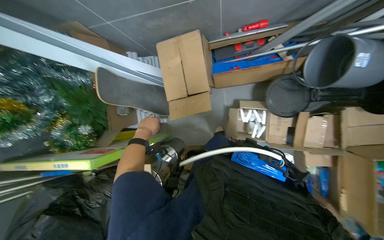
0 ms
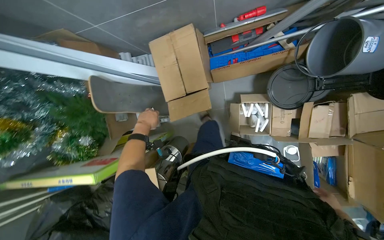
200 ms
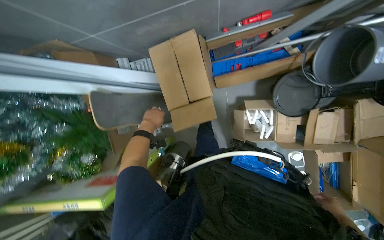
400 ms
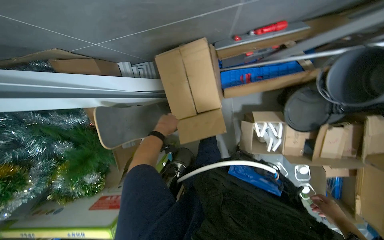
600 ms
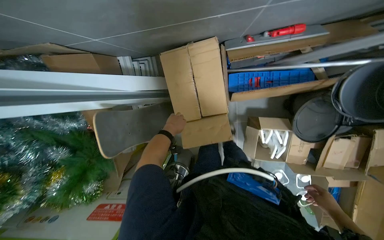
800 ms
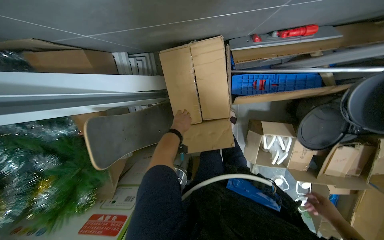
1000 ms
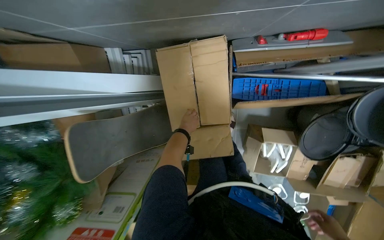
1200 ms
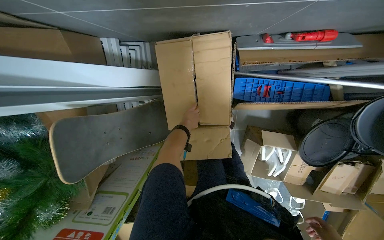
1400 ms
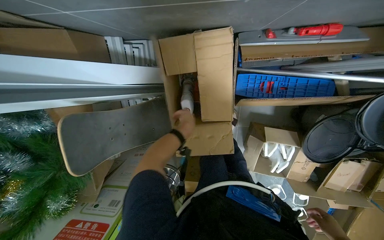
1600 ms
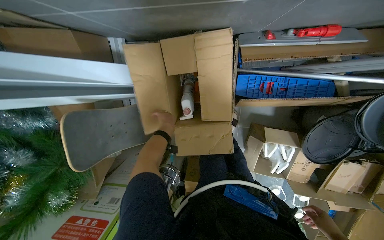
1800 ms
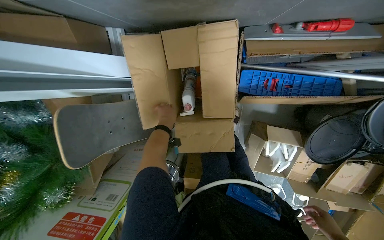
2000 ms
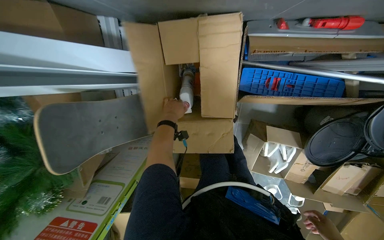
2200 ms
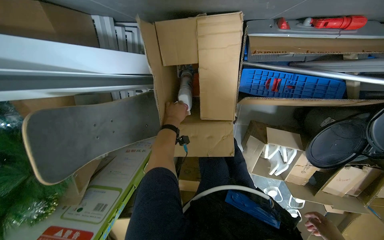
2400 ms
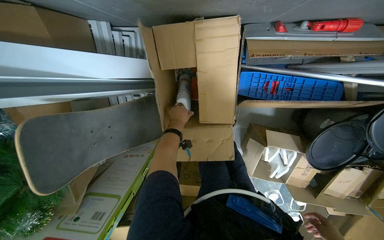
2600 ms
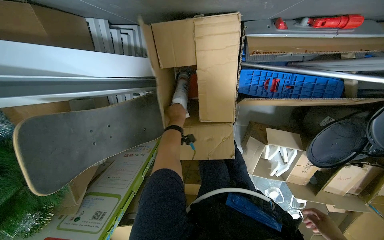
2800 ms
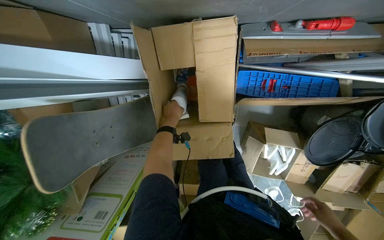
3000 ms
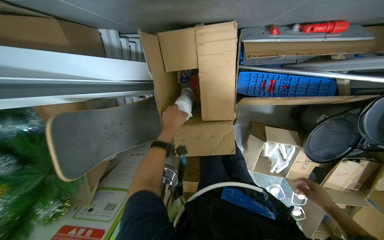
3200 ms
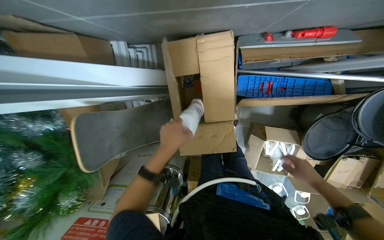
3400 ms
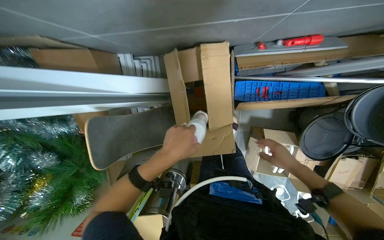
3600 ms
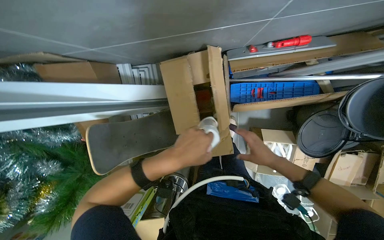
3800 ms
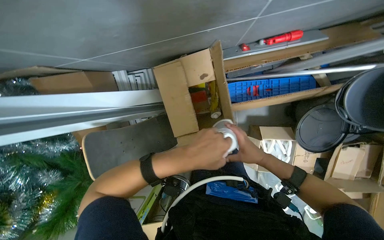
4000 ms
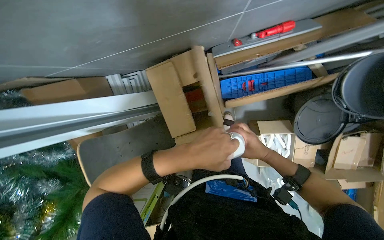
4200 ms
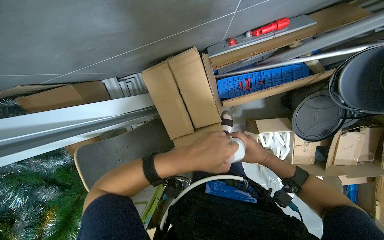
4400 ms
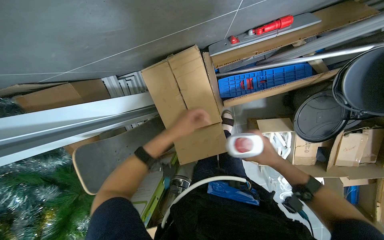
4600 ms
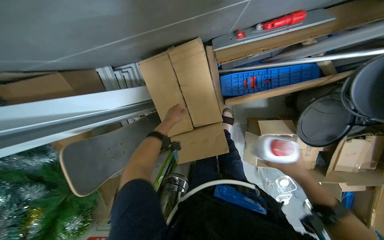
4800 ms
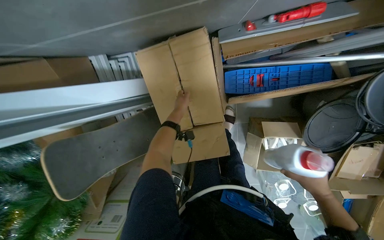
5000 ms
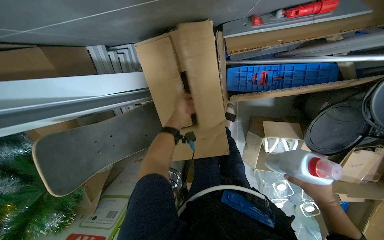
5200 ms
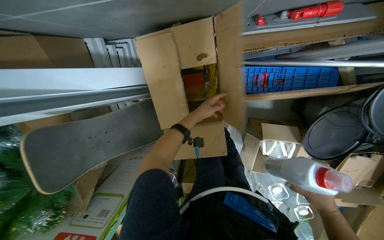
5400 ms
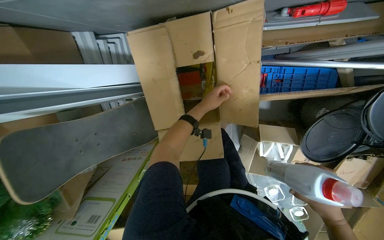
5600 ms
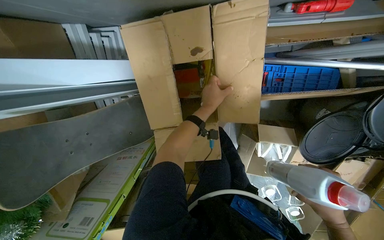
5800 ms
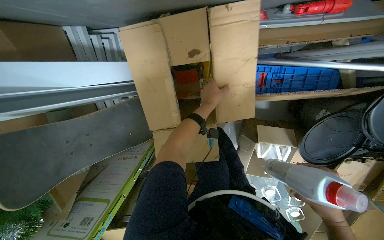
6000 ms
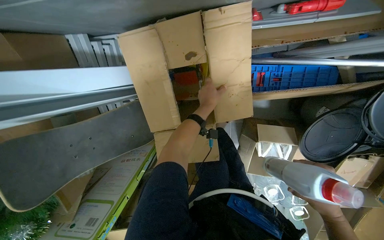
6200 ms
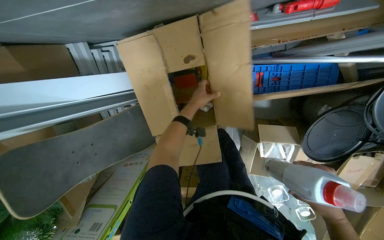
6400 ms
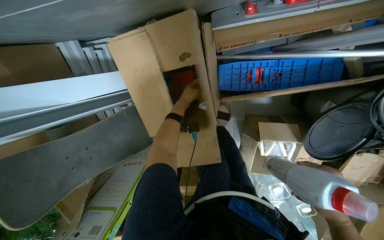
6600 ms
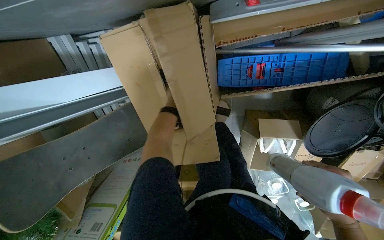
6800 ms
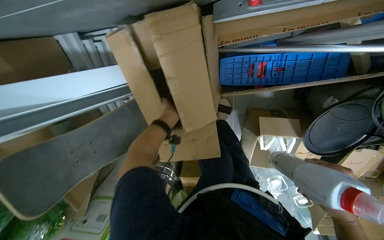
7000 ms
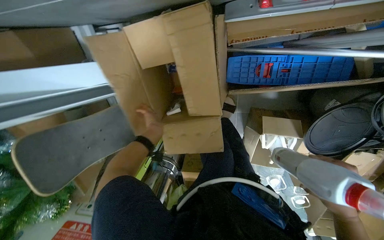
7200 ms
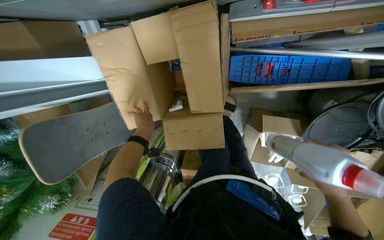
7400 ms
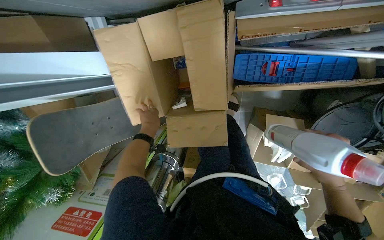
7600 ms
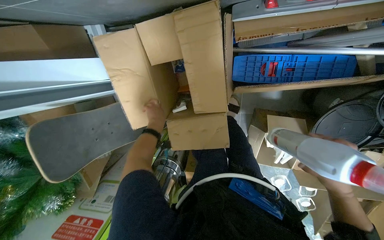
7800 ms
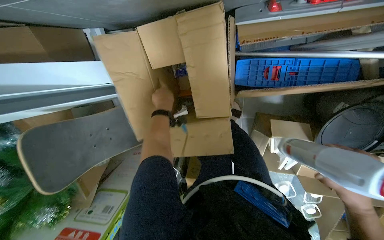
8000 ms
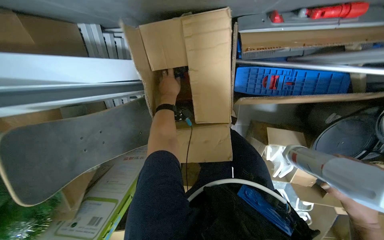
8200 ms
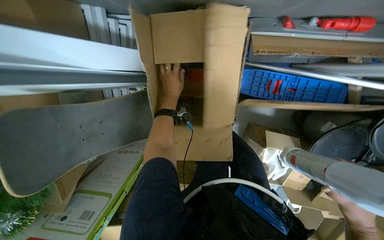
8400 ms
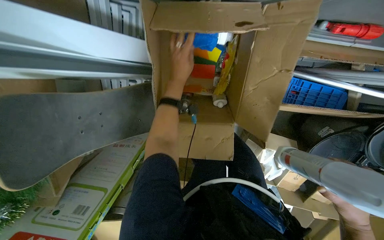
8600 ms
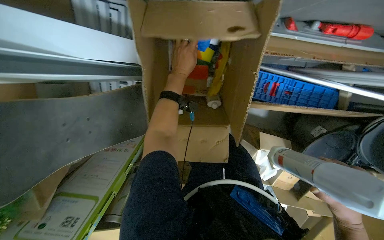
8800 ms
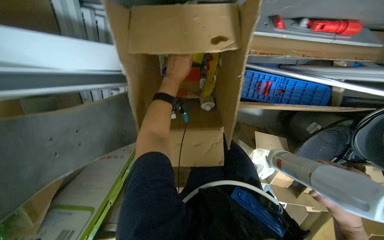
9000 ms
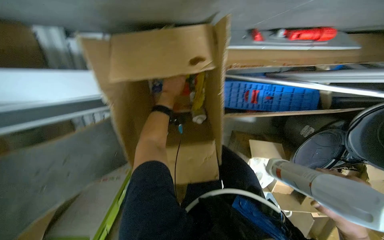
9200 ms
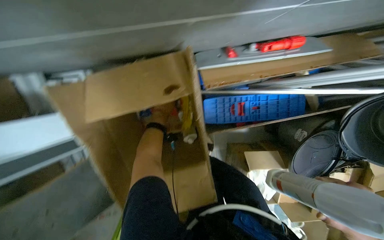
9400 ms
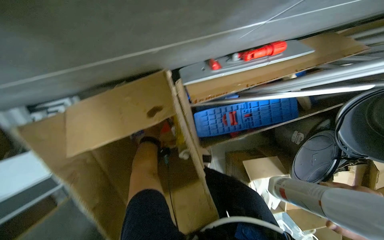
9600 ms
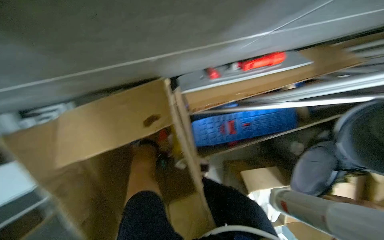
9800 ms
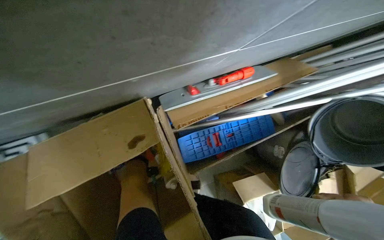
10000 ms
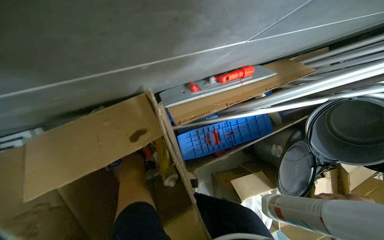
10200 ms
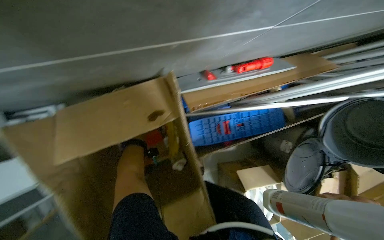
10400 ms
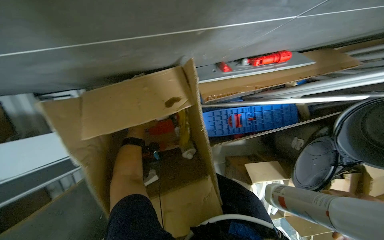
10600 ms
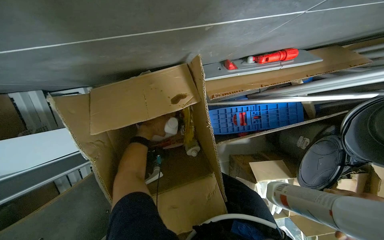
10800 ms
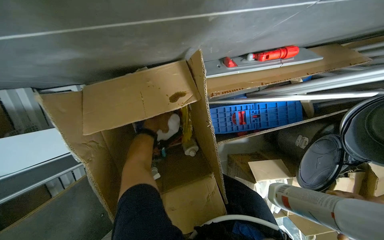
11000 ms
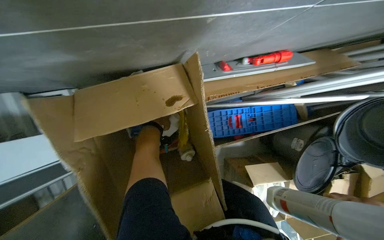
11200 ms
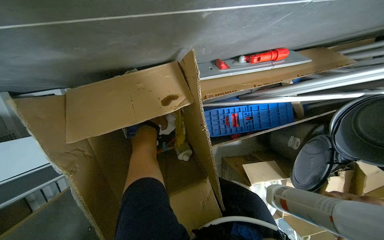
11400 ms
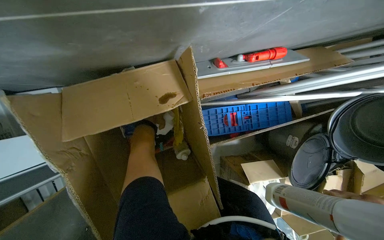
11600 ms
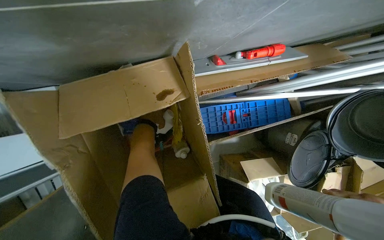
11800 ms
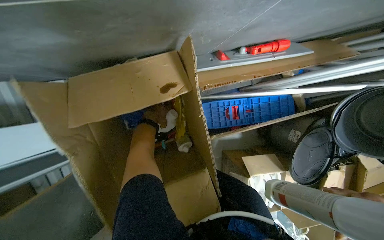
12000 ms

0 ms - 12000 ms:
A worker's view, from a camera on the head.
Job: preparing cleaning supplies.
The whole recording: Accessing and organizing cleaning supplies. The worker takes various cleaning bottles and tools from boxes and places them on the floor.
0 ms - 1600 ms: The camera is carried about 50 cm. The view tips downward by approximately 15 degrees.
3000 ms - 4400 ms: The right hand heads to the left and up the picture, covering roughly 25 cm. The left hand travels nearer to the camera by approximately 40 cm.
4400 ms - 6000 ms: The right hand heads to the right, covering some 15 cm. The left hand shifts approximately 40 cm farther from the camera and up the picture.
7600 ms - 9000 ms: The left hand moves up the picture and to the right, some 20 cm.
9000 ms - 10400 ms: The view tilts about 20 degrees upward.
10400 ms - 12000 ms: The left hand moves nearer and farther over about 15 cm, changing direction 2 times.

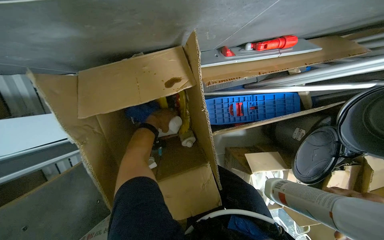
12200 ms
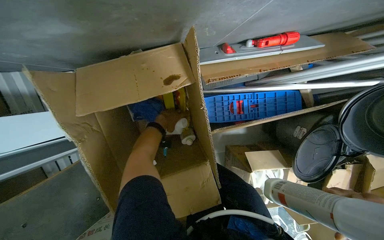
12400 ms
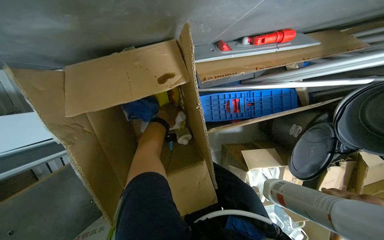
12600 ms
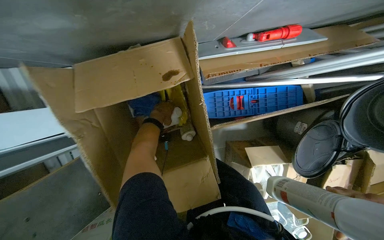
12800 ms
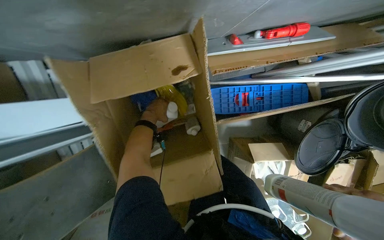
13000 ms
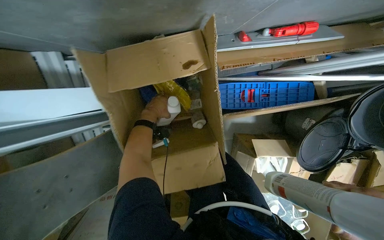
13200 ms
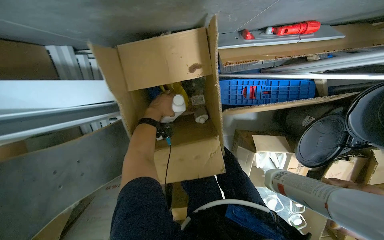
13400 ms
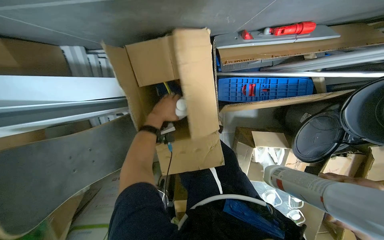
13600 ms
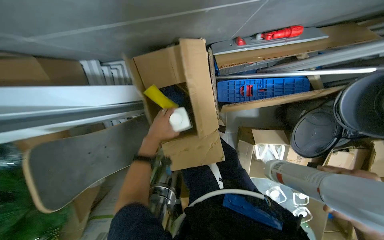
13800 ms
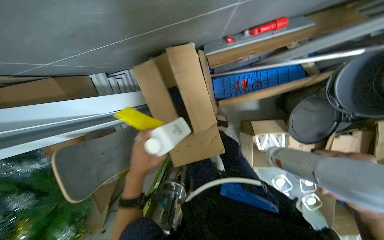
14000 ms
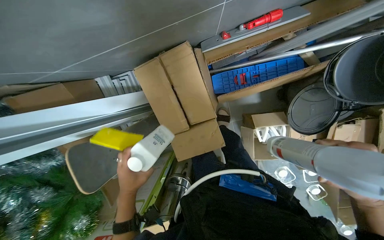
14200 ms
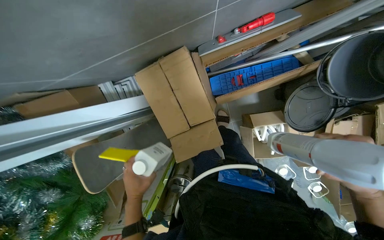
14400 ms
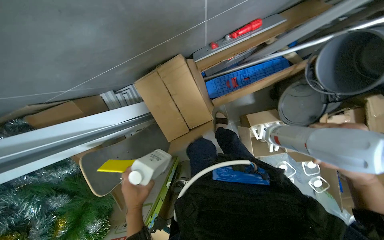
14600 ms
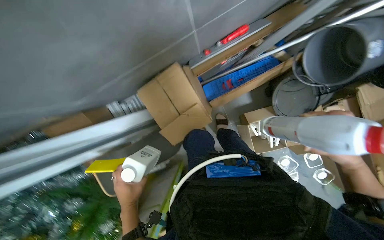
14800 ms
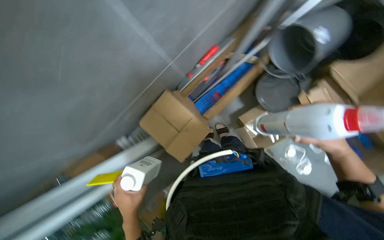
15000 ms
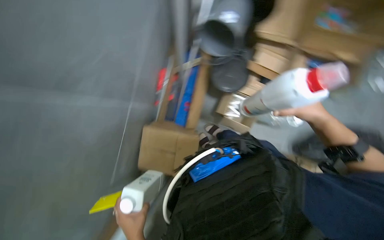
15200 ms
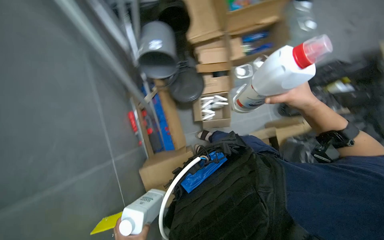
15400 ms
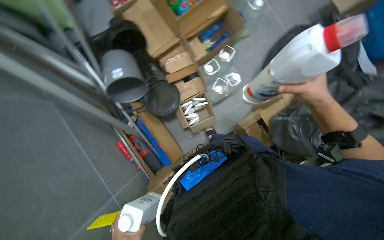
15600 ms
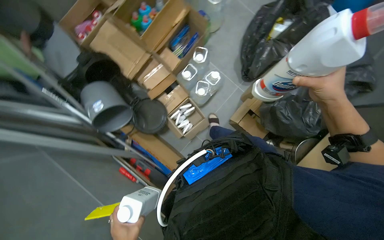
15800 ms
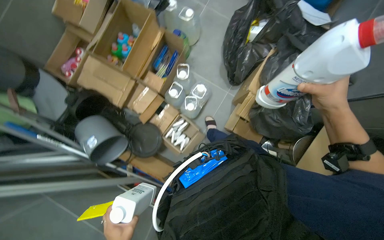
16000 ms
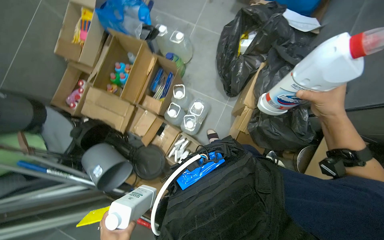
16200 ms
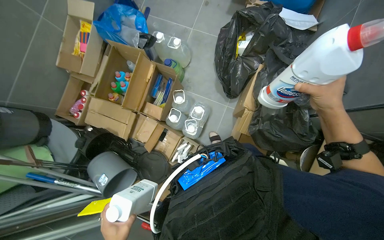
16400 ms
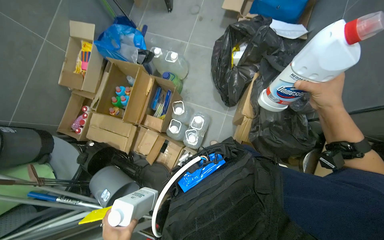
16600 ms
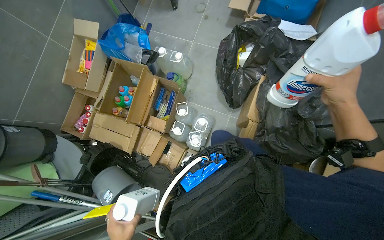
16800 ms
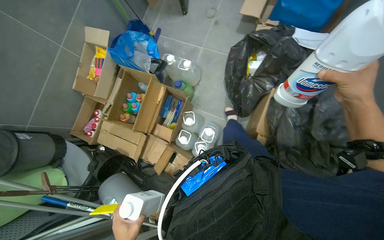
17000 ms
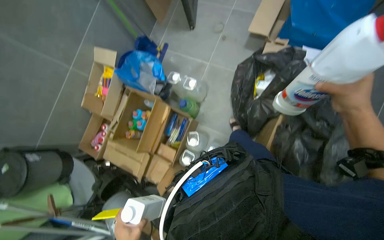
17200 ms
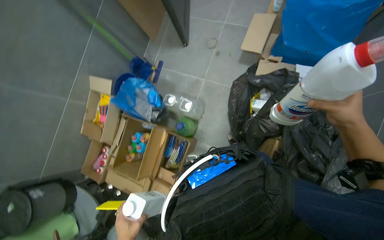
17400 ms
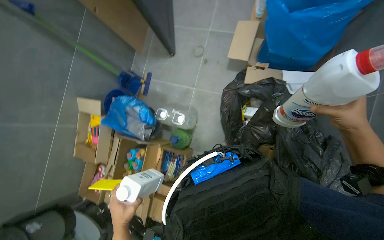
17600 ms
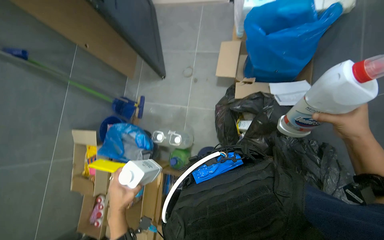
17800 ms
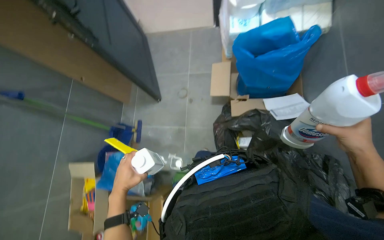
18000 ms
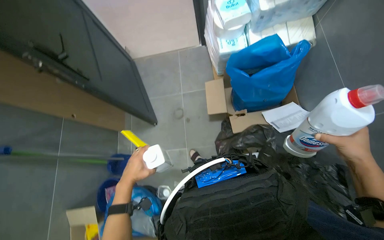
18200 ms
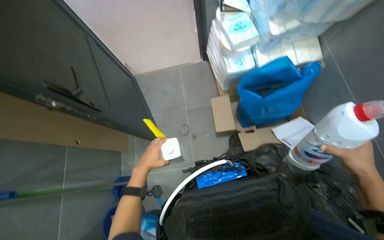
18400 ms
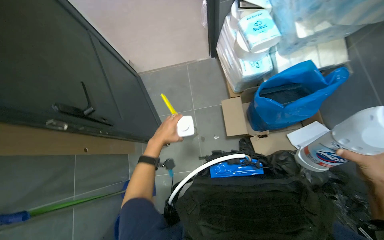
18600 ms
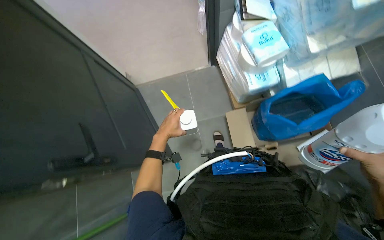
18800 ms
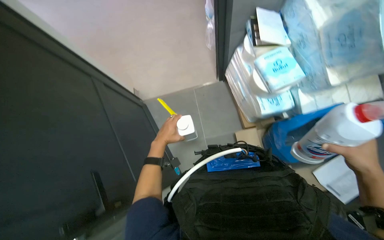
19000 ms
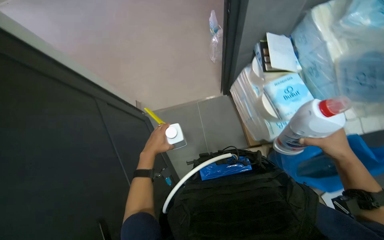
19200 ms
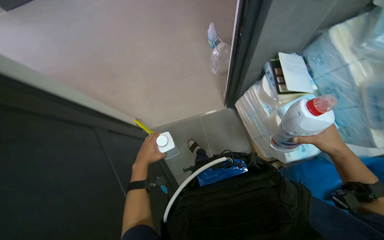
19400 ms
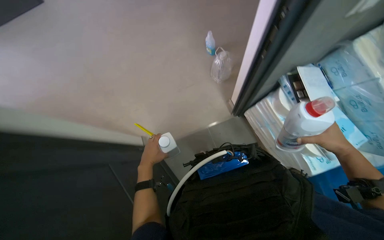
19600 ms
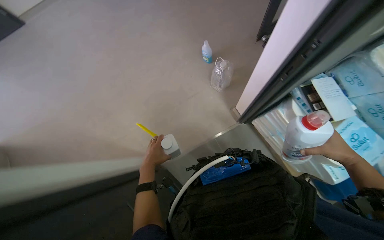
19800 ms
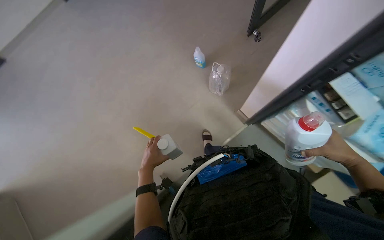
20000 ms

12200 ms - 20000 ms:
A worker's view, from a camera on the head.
Job: preparing cleaning supplies.
The whole recording: Accessing and organizing cleaning supplies. The worker takes various cleaning bottles and tools from boxes and places them on the floor.
12200 ms - 13800 ms: The left hand shifts roughly 20 cm down the picture.
13800 ms - 15400 ms: The wearer moves some 50 cm. The view tilts approximately 25 degrees upward. The scene rotates counterclockwise by roughly 80 degrees.
15400 ms - 16800 ms: The head travels roughly 50 cm. Everything in view rotates about 55 degrees counterclockwise.
16800 ms - 18400 ms: The camera is carried some 90 cm. The wearer looks about 15 degrees further upward. Everything in view rotates roughly 30 degrees counterclockwise.
18400 ms - 20000 ms: The wearer moves approximately 1 m. The scene turns some 30 degrees counterclockwise in the picture.
